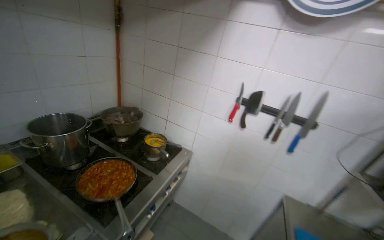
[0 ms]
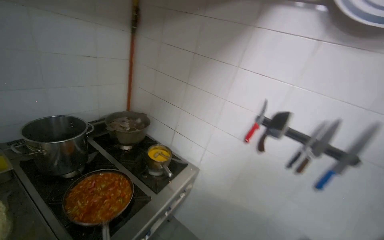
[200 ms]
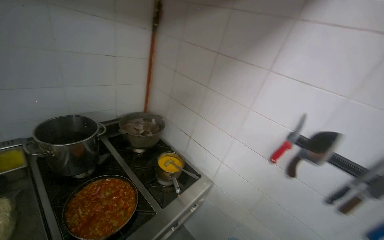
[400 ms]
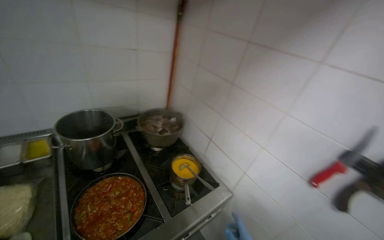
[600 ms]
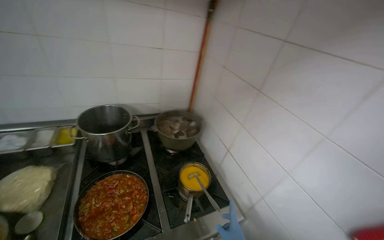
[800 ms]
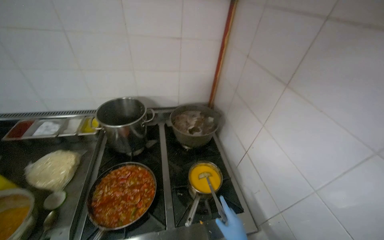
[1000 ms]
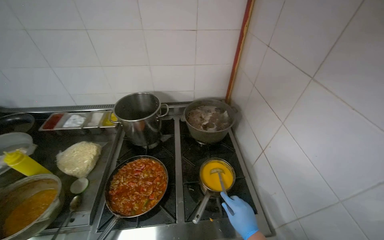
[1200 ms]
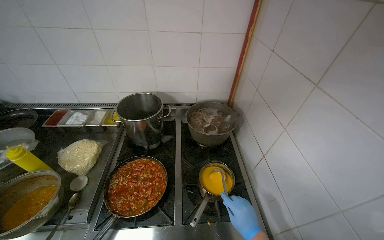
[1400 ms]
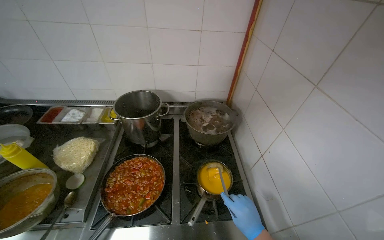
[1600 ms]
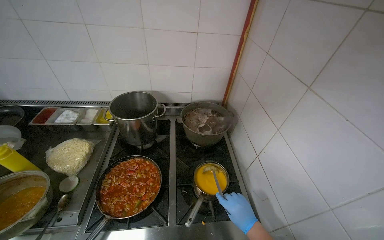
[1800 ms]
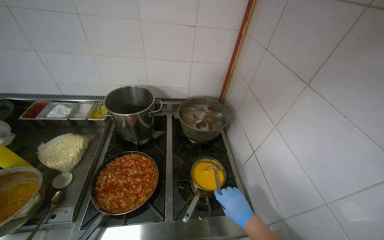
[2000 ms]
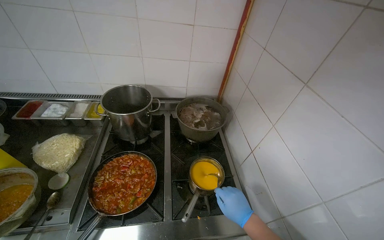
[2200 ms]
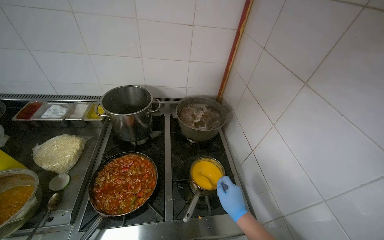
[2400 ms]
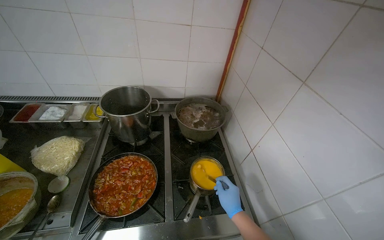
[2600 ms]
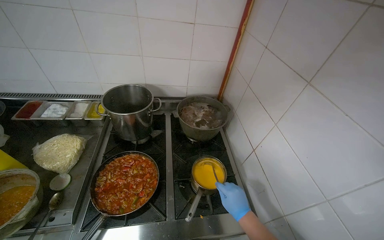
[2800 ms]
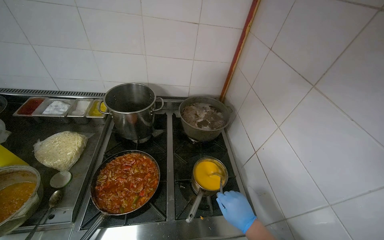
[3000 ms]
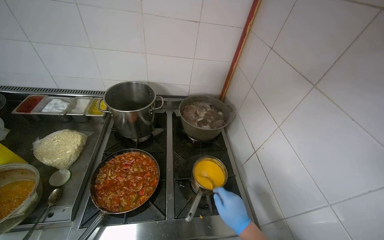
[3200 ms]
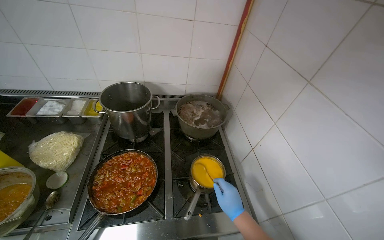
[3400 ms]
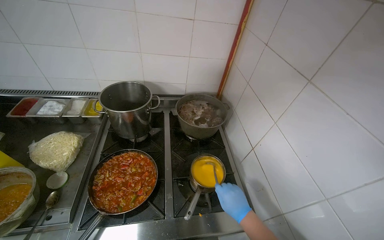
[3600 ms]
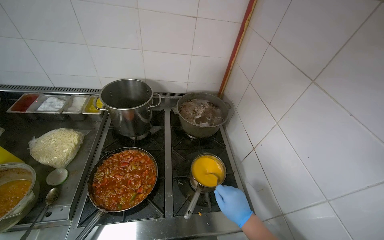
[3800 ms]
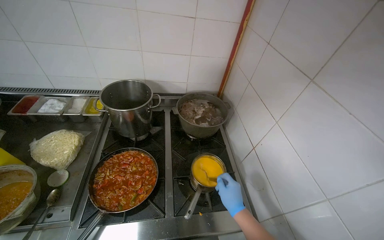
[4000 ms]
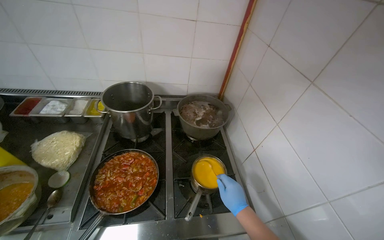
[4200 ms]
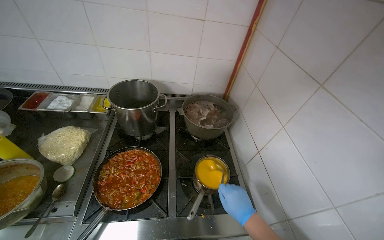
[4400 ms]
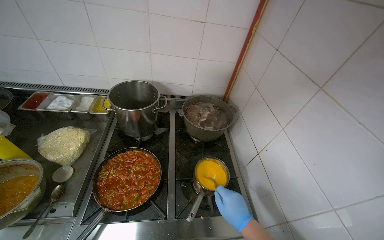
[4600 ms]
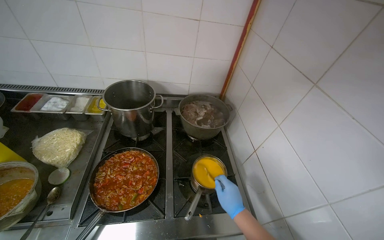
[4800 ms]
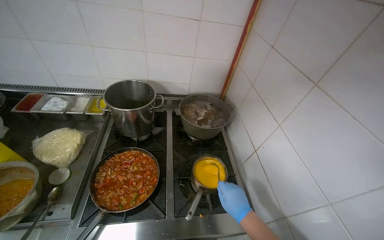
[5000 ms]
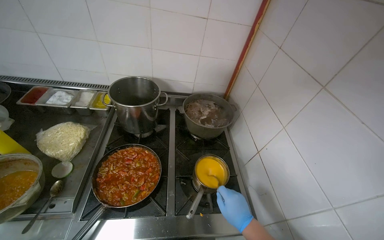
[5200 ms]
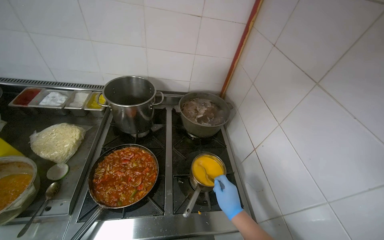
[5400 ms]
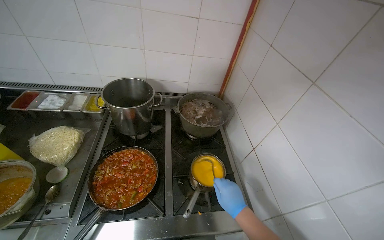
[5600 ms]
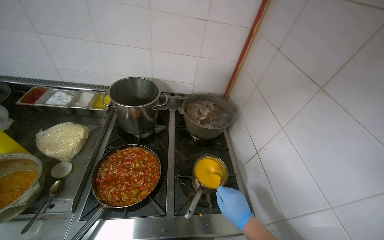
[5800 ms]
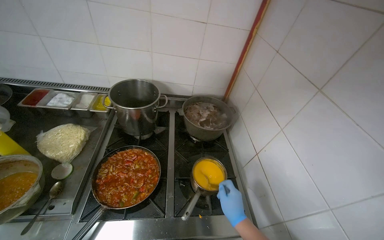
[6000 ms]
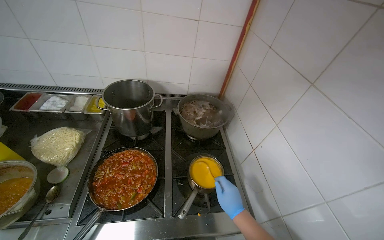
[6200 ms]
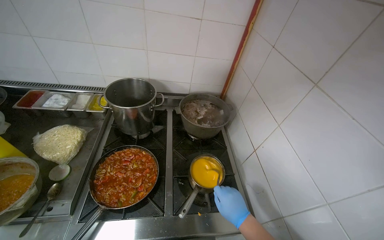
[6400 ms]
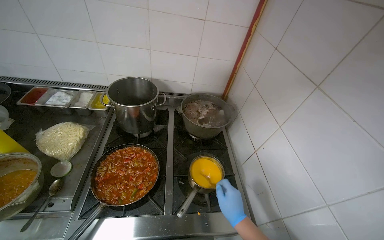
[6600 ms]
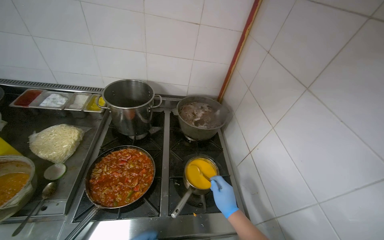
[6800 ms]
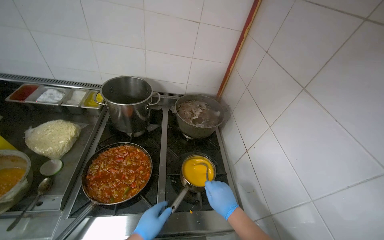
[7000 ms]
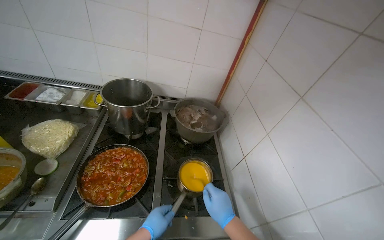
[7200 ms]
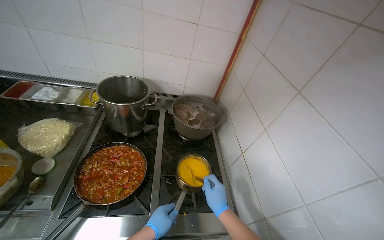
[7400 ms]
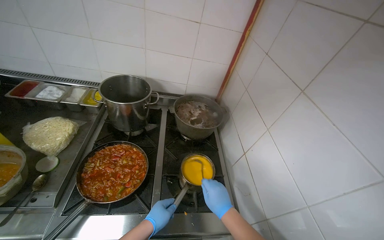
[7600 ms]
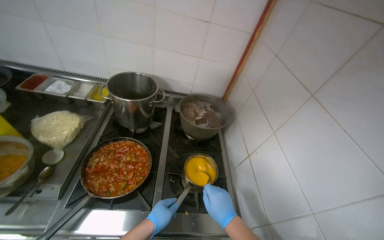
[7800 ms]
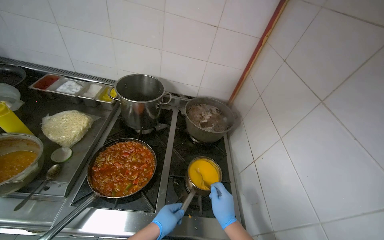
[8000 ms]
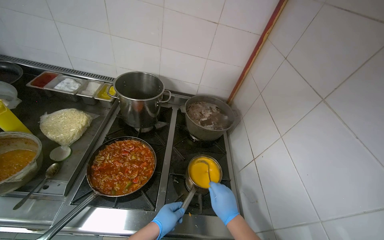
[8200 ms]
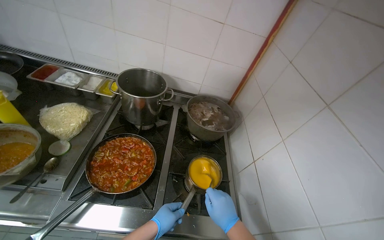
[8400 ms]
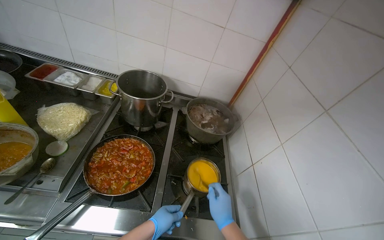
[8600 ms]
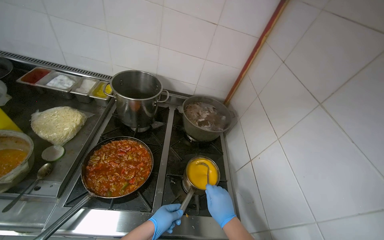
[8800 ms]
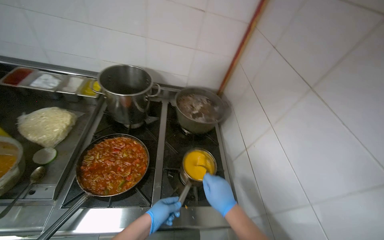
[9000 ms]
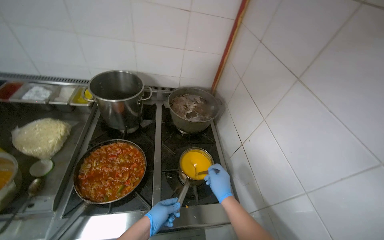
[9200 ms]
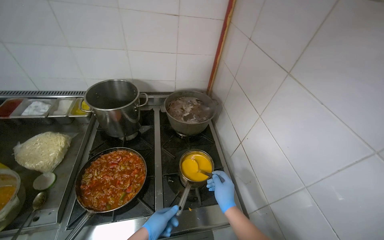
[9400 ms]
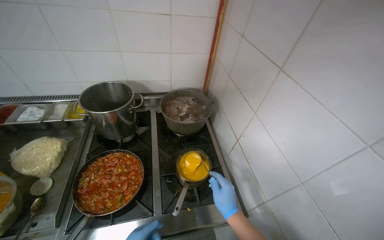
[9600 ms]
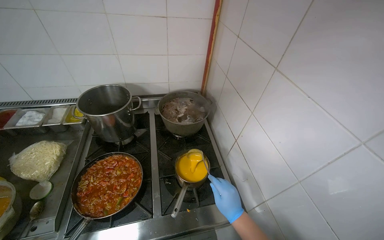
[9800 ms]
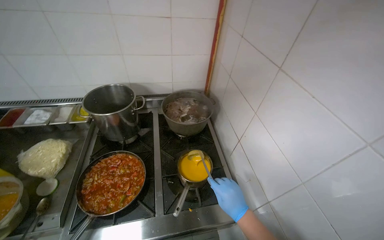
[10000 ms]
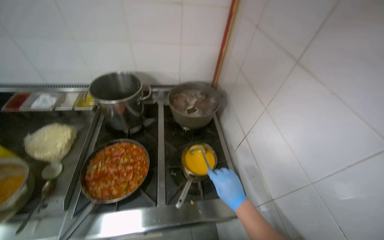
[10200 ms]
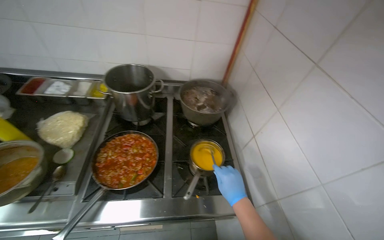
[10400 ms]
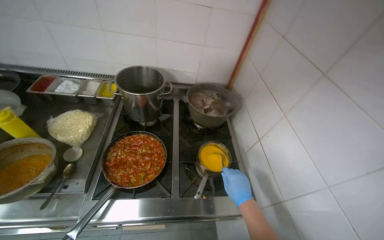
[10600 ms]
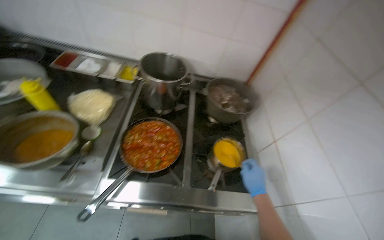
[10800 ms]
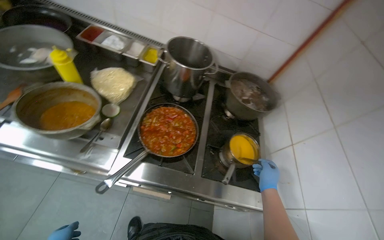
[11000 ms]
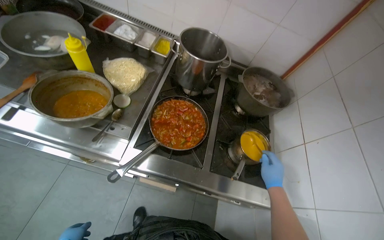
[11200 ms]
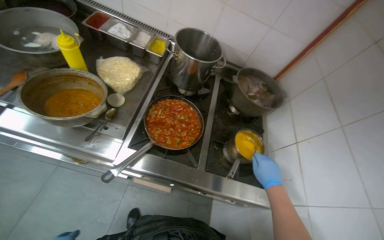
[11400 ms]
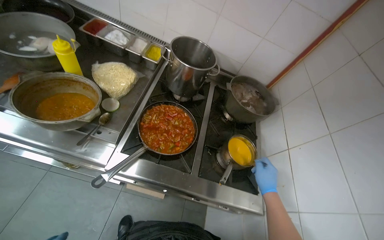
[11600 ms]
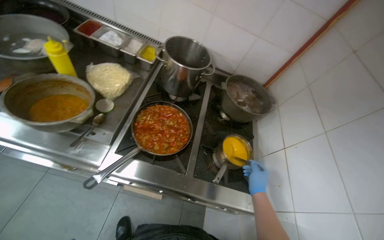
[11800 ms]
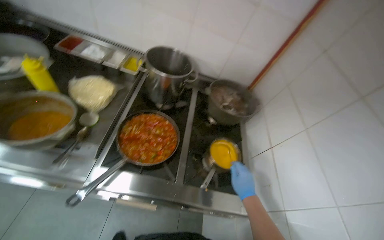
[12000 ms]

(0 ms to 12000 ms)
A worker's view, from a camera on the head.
Job: cooking food.
The whole recording: Stirring sauce in pot. The worker stirs a yellow sauce in a pot on the stove.
0 ms - 1600 ms: The camera is carried approximately 60 cm. The wearer's head swings approximately 60 degrees to the left.
7600 ms - 9000 ms: The hands make small movements and keep their place.

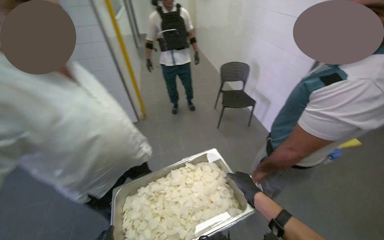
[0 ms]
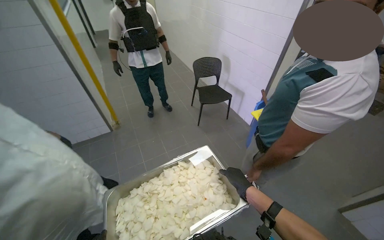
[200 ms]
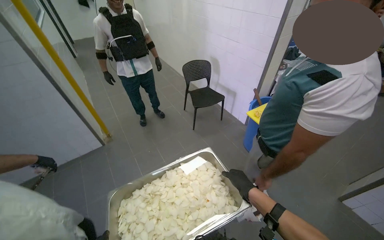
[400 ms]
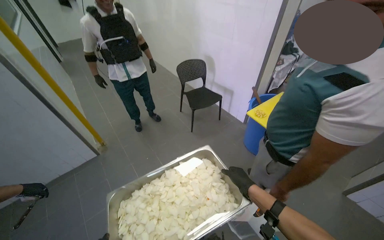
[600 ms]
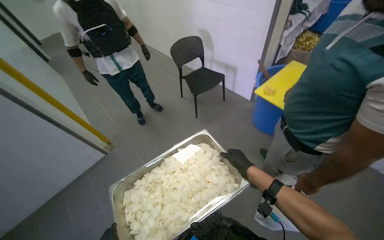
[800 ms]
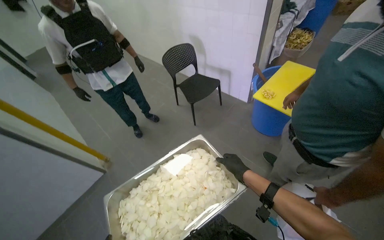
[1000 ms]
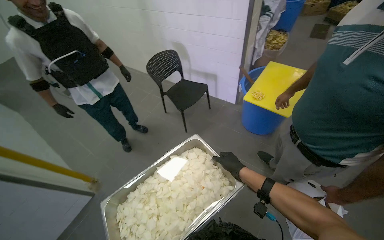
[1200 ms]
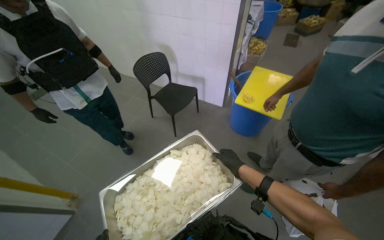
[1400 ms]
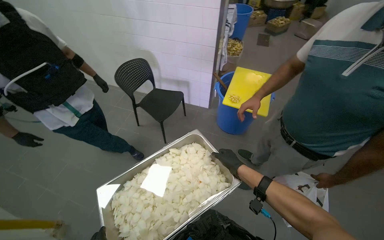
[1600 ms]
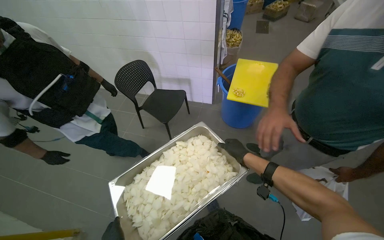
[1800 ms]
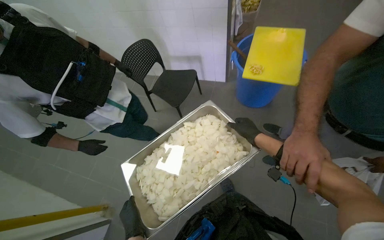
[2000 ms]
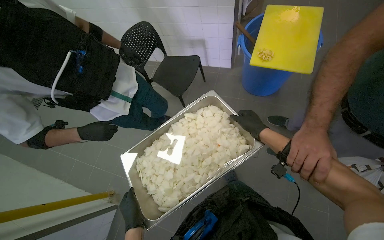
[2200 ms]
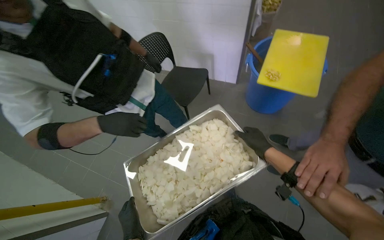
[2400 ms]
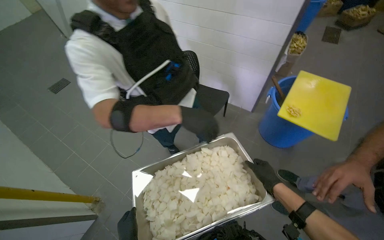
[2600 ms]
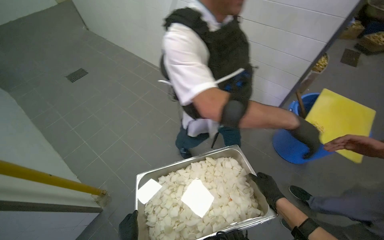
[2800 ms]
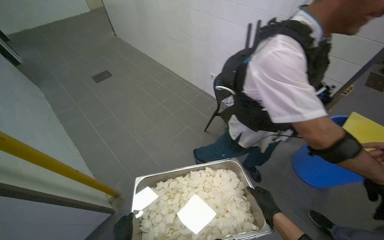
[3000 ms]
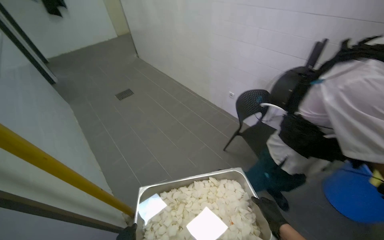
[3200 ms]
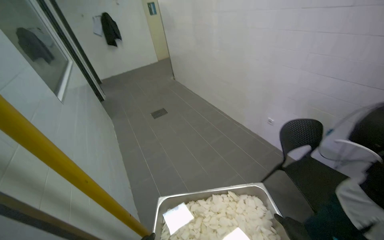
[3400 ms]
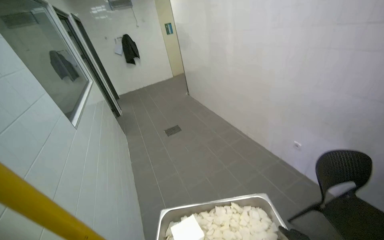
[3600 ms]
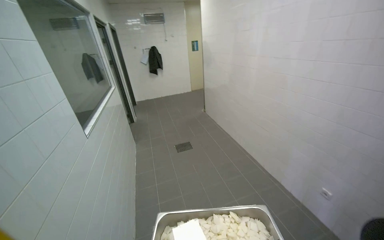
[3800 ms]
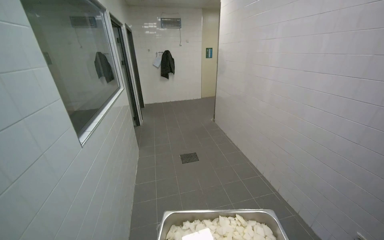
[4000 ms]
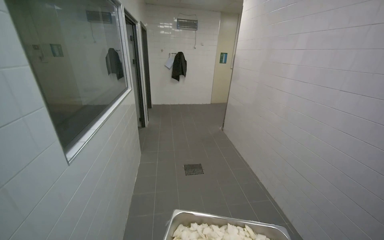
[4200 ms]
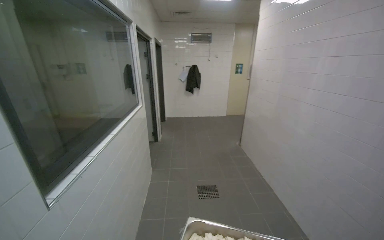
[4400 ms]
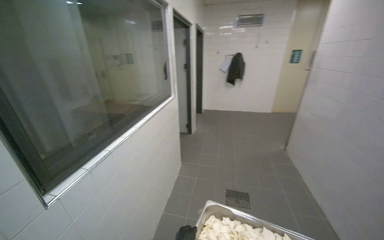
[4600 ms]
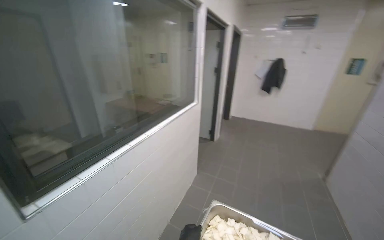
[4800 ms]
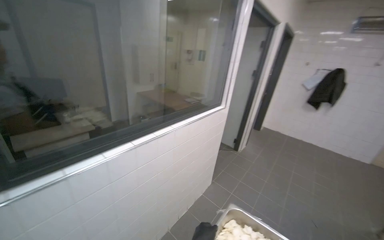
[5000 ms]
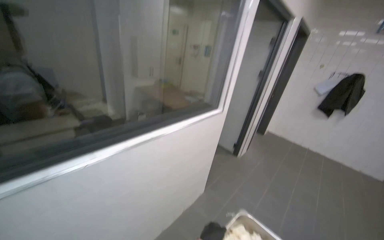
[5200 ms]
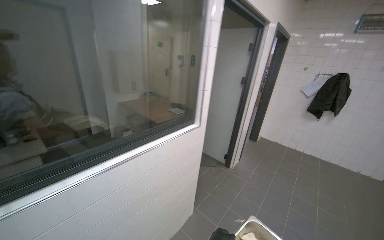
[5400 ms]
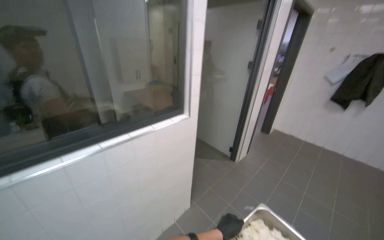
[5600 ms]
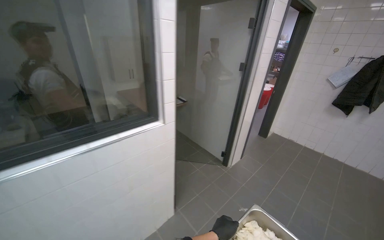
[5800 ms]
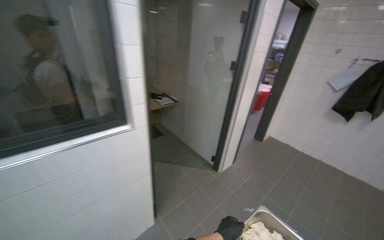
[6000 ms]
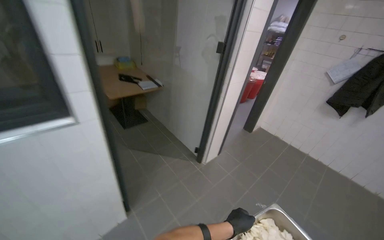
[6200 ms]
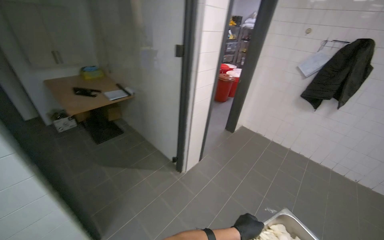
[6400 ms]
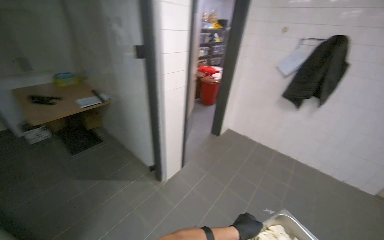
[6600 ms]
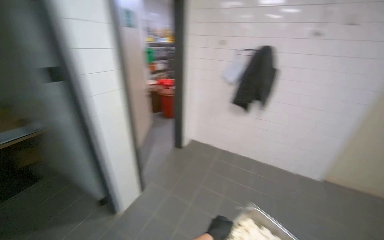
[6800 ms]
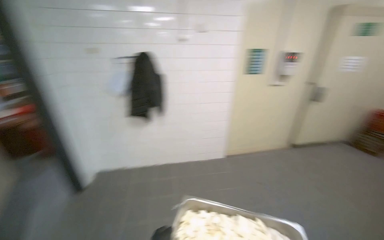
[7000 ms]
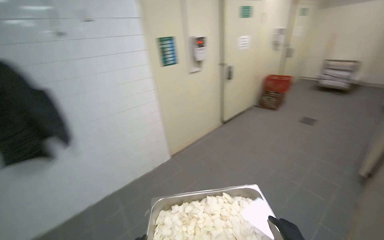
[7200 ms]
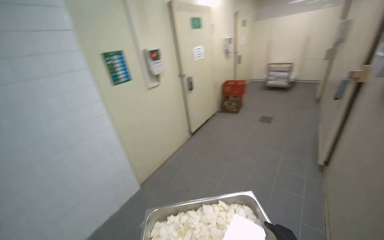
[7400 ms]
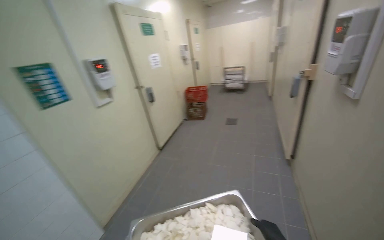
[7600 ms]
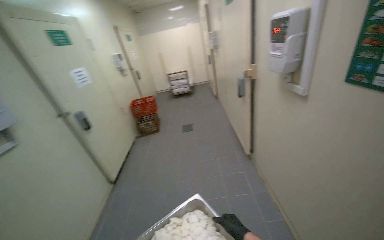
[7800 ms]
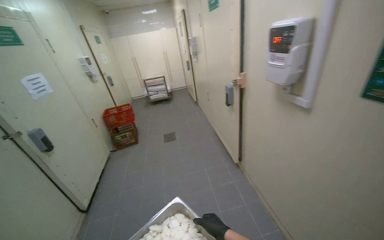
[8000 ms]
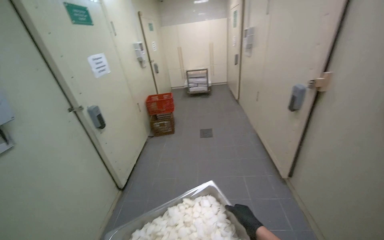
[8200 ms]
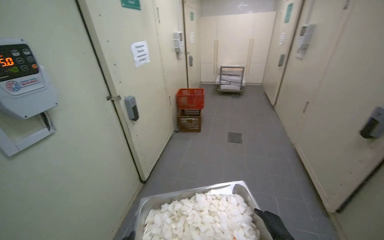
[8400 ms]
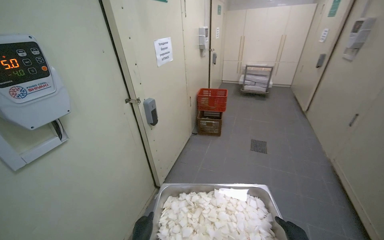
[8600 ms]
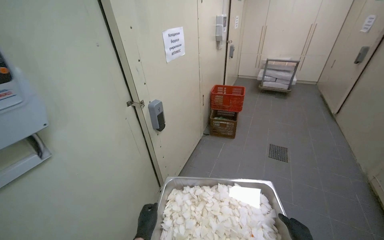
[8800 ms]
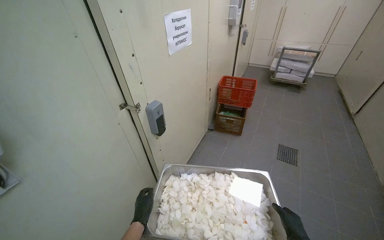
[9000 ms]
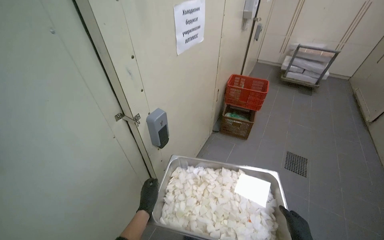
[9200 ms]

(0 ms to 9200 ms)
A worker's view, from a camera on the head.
Job: preparing food.
The whole recording: Carrying chopped onions to cold storage. The worker carries a tray of chopped onions through a hallway and places it on a shelf in the cold storage room.
0 ms - 1600 ms: The camera is carried some 50 cm. The wearer's head swings about 50 degrees to the right.
1600 ms - 3000 ms: The head turns to the left by approximately 25 degrees.
3000 ms - 4600 ms: The wearer looks roughly 50 degrees further to the left. The view tilts approximately 25 degrees upward.
4600 ms - 6200 ms: The camera is carried about 2 m. The head rotates about 40 degrees to the left.
6200 ms - 7600 ms: The camera is carried roughly 1.5 m. The wearer looks roughly 120 degrees further to the right. The view tilts about 20 degrees upward.
7600 ms - 9200 ms: The wearer moves about 1.5 m. The camera pitches downward, by approximately 15 degrees.
